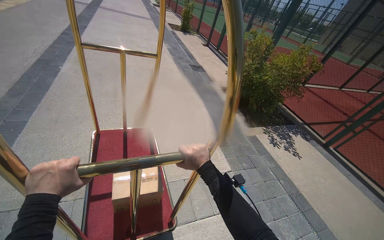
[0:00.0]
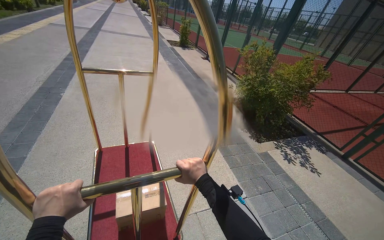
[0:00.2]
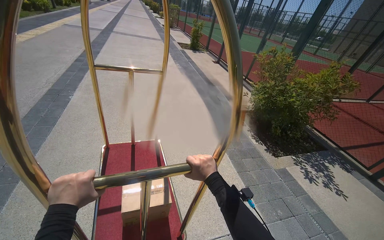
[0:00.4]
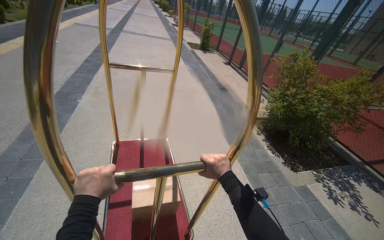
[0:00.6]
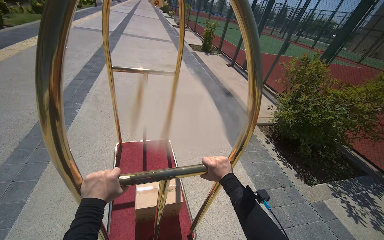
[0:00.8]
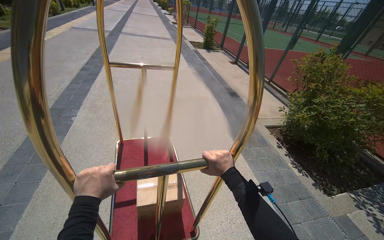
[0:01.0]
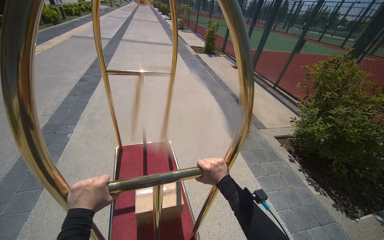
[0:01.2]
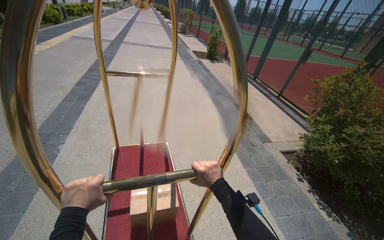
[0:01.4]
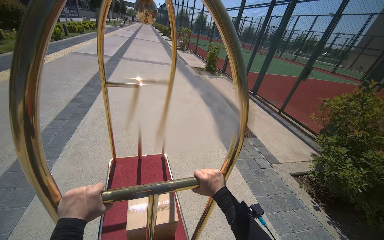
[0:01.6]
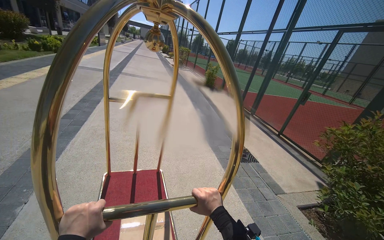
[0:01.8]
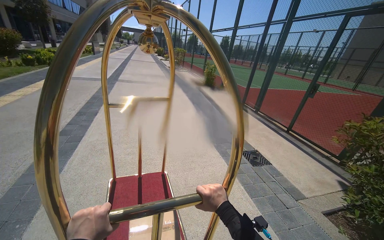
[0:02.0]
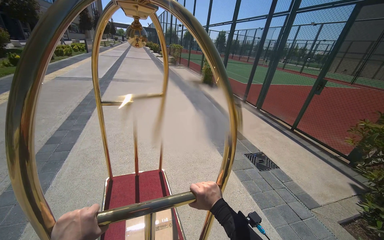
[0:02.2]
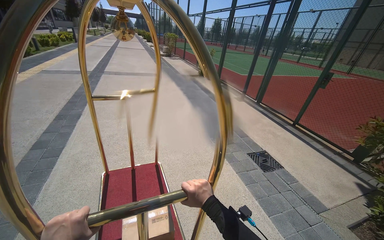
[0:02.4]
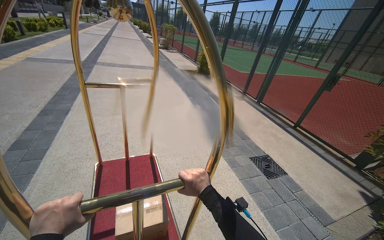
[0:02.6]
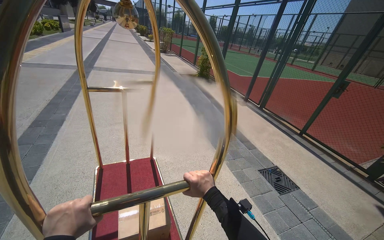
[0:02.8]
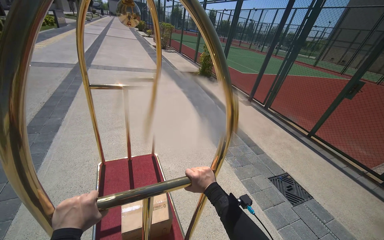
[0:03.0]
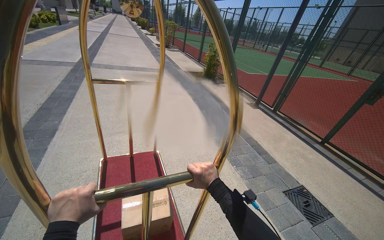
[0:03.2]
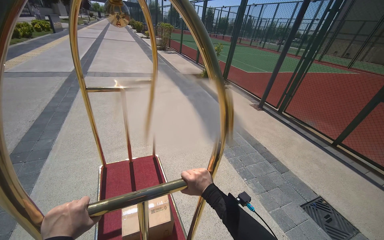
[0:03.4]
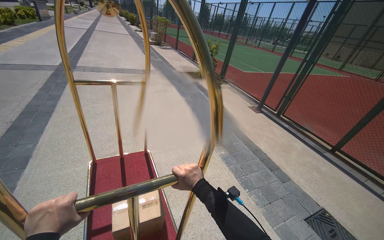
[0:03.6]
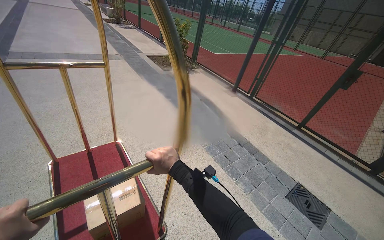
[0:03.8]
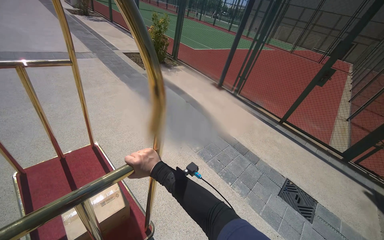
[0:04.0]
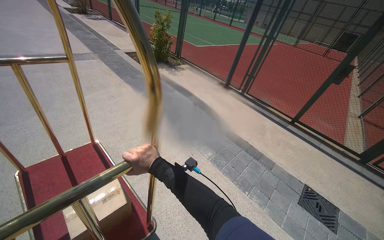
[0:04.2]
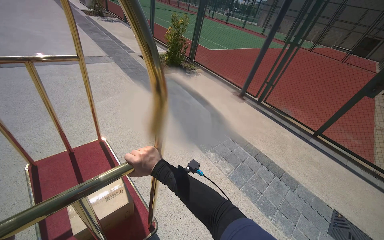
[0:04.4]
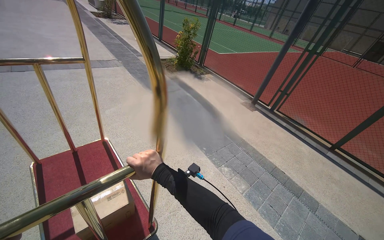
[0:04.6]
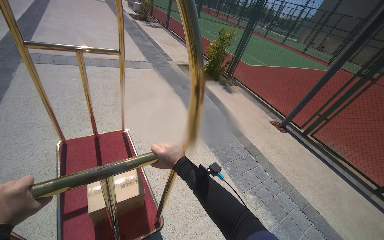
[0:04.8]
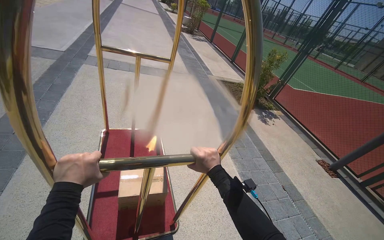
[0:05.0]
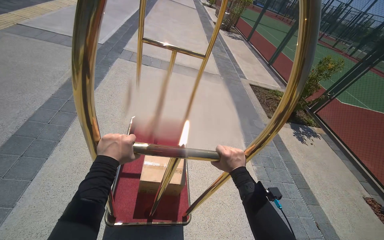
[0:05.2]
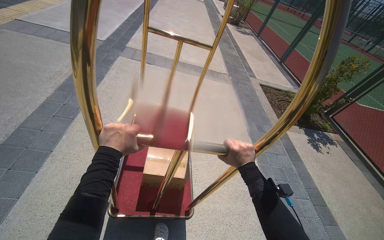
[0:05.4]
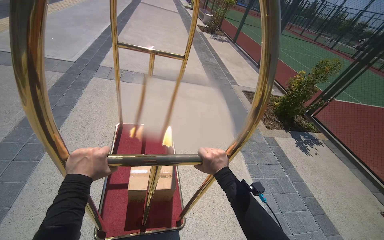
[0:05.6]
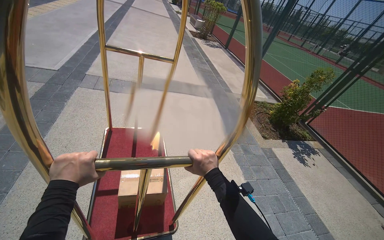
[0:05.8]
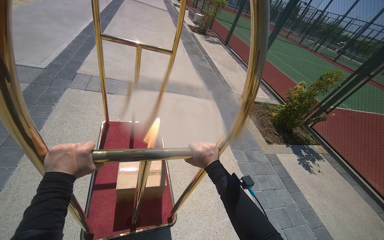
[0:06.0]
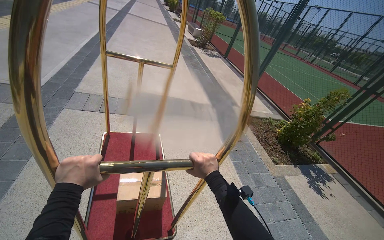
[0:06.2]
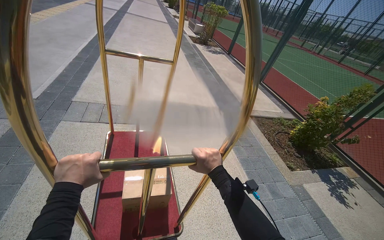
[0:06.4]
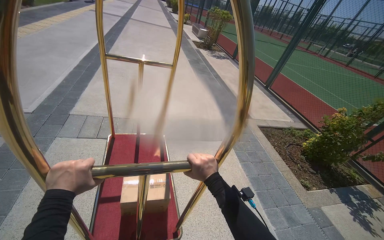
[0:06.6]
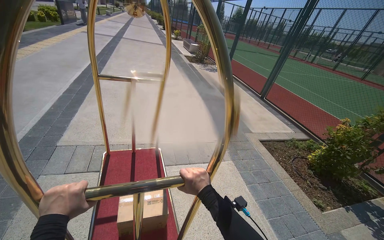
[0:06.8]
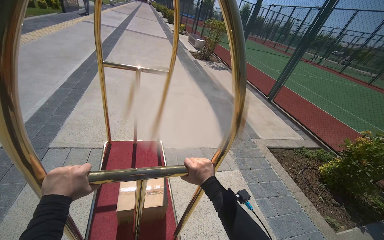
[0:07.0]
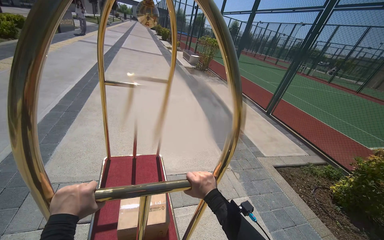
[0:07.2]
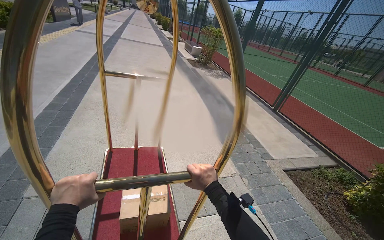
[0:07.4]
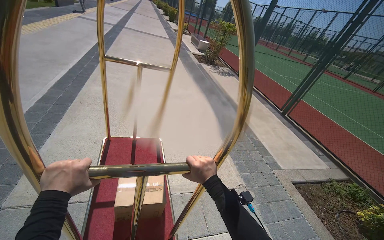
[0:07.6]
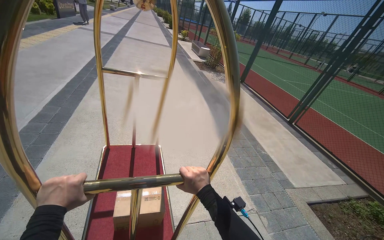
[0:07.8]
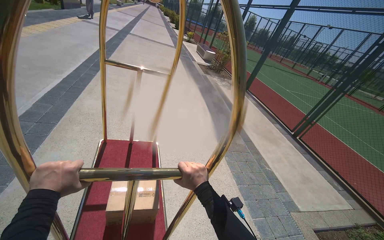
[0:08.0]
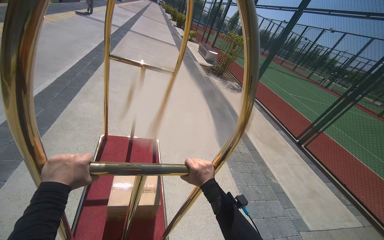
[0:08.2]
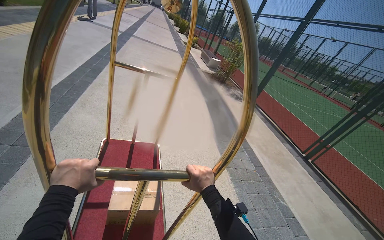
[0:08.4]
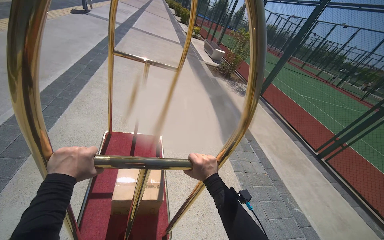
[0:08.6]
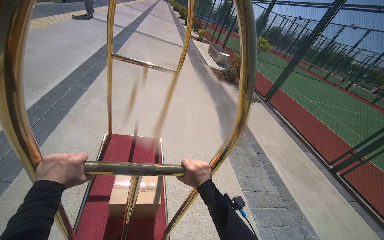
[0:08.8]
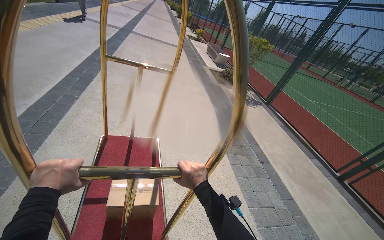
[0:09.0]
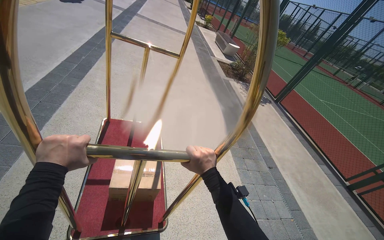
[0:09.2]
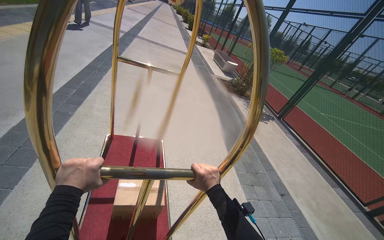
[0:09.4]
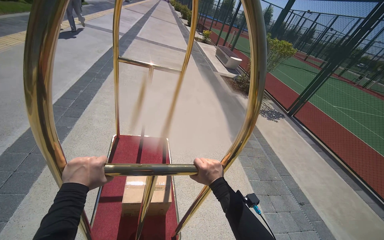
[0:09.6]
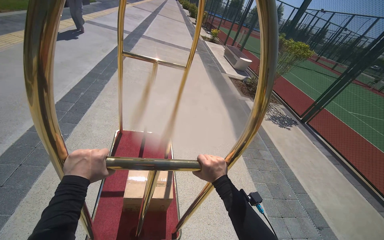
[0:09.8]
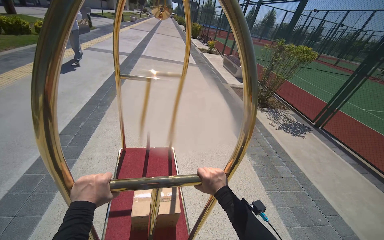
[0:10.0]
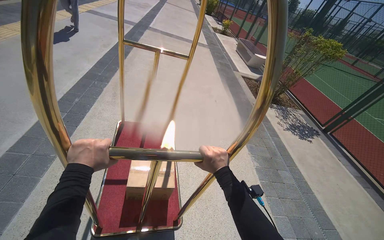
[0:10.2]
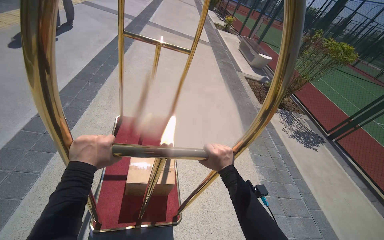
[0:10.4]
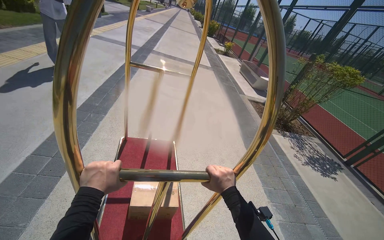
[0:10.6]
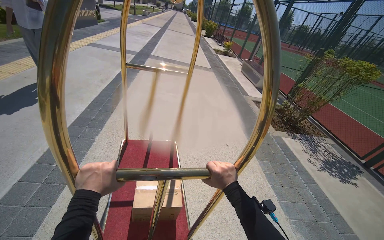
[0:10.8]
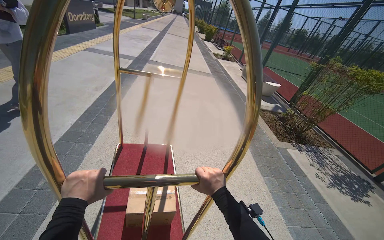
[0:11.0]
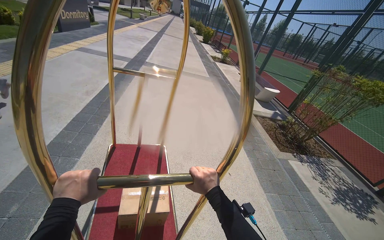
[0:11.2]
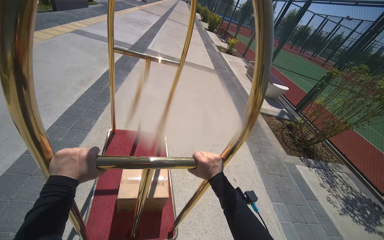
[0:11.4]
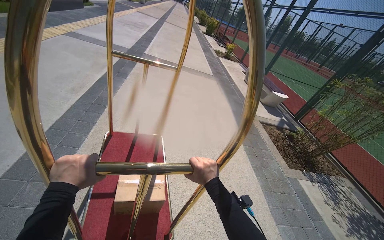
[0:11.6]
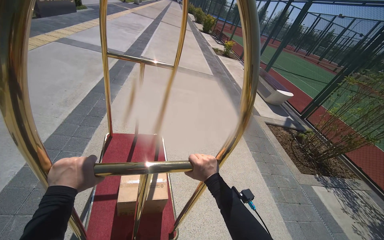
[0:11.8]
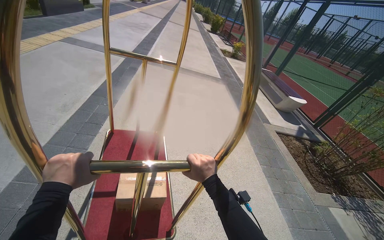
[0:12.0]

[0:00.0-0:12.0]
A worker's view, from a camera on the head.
Job: organizing items.
The whole recording: Pushing luggage cart with box. The worker pushes a luggage cart with a box on it along an outdoor path and into a building.
0:00.0 to 0:01.6: The camera is carried some 1.5 m.
0:01.6 to 0:03.0: The wearer moves approximately 1.5 m.
0:03.0 to 0:04.4: The head travels roughly 1.5 m. The view swings some 15 degrees to the right.
0:04.4 to 0:06.0: The wearer moves some 2 m. The wearer's head swings approximately 30 degrees to the left.
0:06.0 to 0:07.6: The camera is carried roughly 2 m.
0:07.6 to 0:09.0: The camera travels approximately 1.5 m.
0:09.0 to 0:10.4: The head travels some 1.5 m.
0:10.4 to 0:12.0: The wearer moves approximately 2 m.

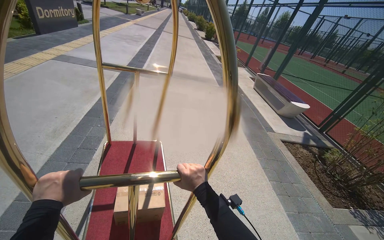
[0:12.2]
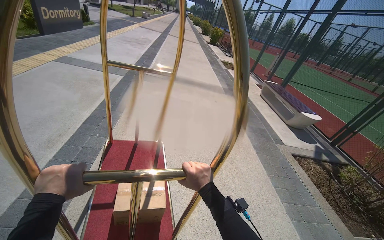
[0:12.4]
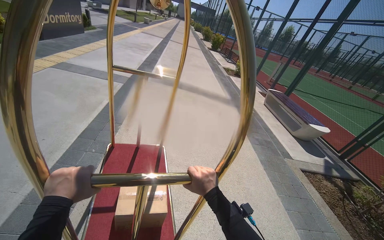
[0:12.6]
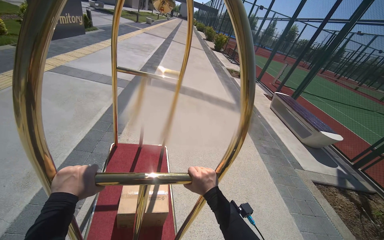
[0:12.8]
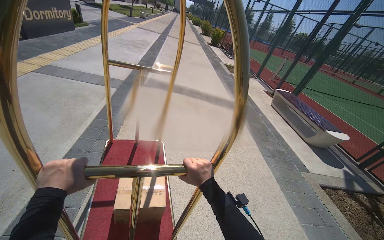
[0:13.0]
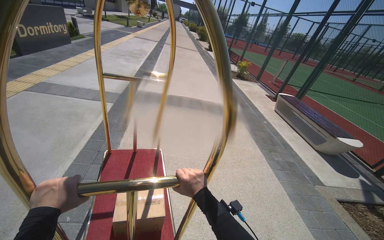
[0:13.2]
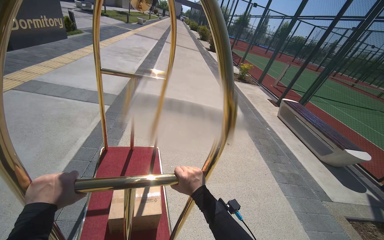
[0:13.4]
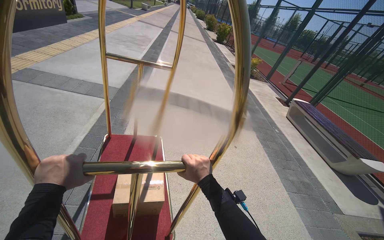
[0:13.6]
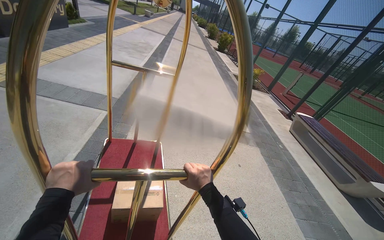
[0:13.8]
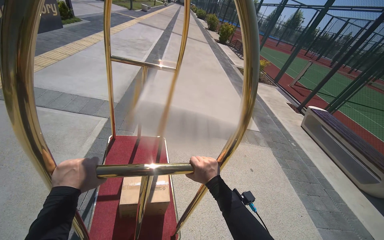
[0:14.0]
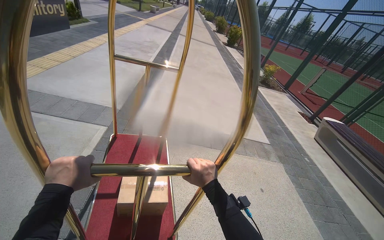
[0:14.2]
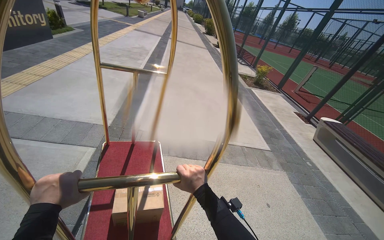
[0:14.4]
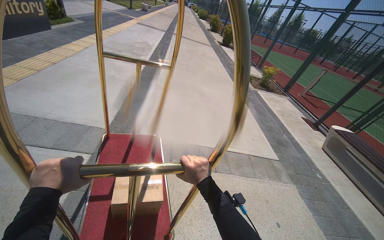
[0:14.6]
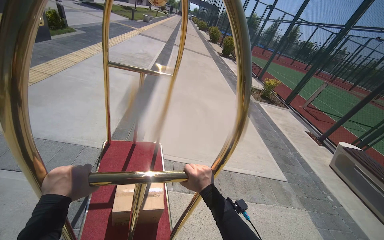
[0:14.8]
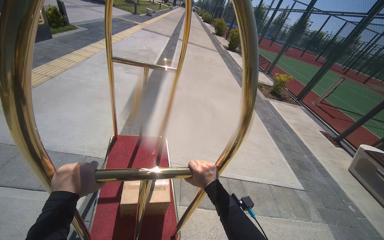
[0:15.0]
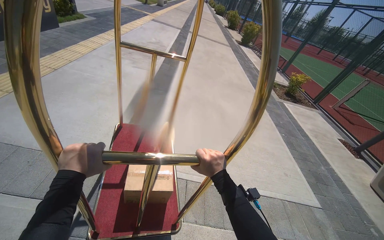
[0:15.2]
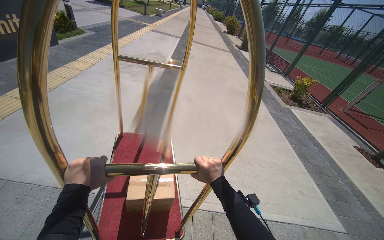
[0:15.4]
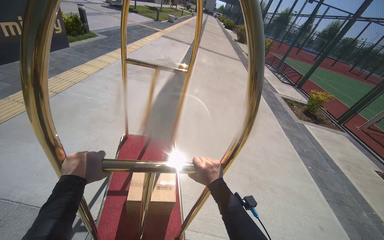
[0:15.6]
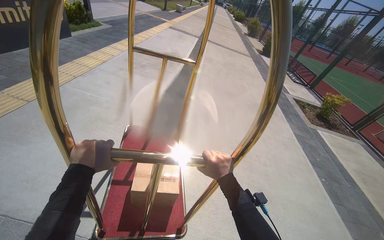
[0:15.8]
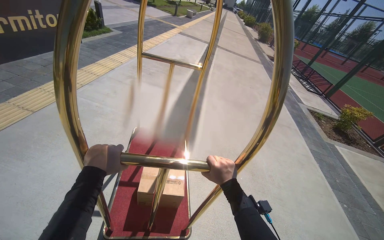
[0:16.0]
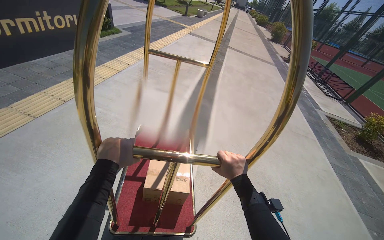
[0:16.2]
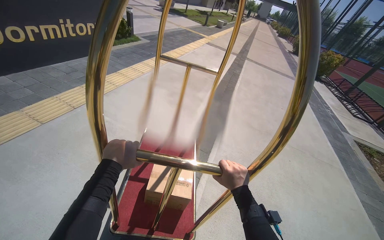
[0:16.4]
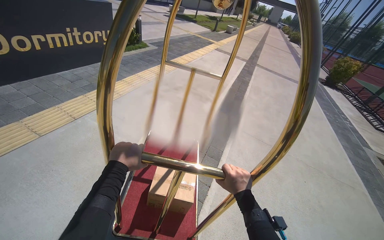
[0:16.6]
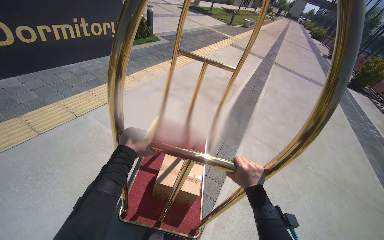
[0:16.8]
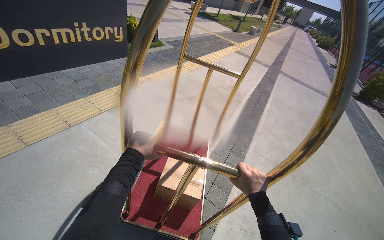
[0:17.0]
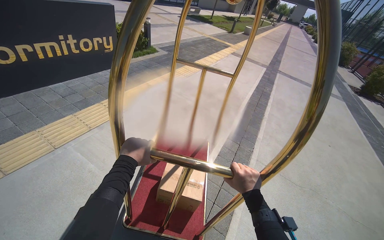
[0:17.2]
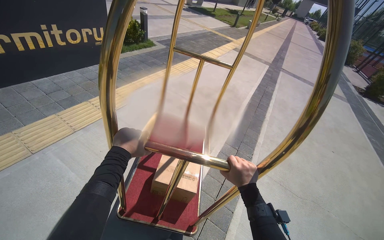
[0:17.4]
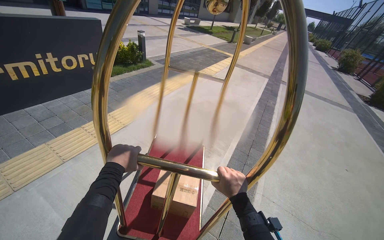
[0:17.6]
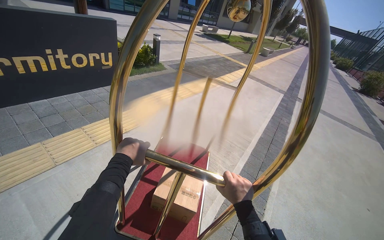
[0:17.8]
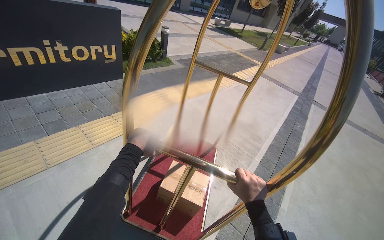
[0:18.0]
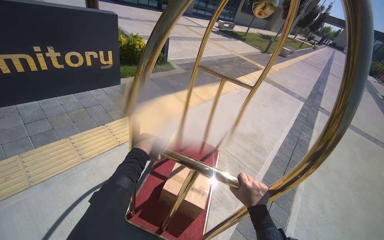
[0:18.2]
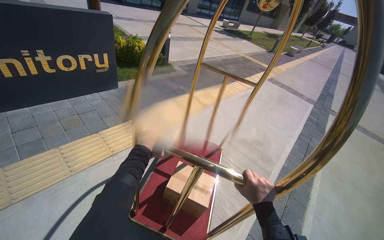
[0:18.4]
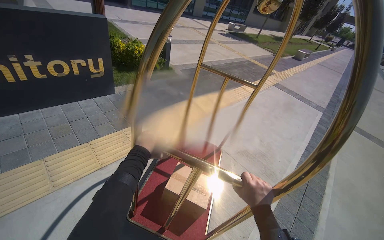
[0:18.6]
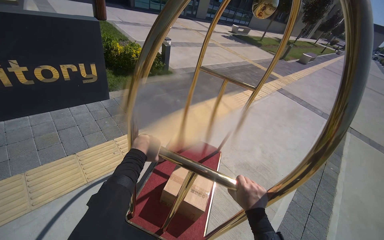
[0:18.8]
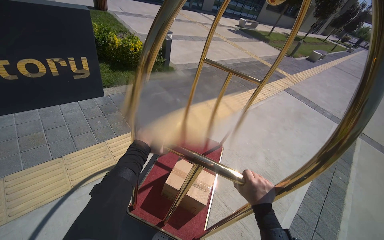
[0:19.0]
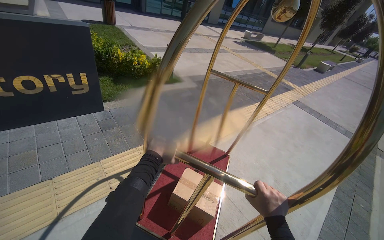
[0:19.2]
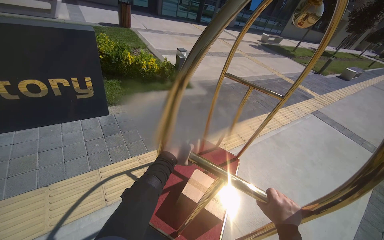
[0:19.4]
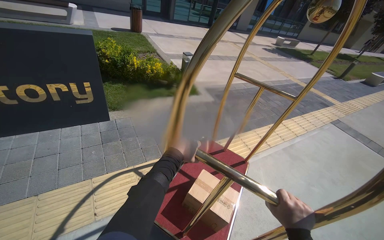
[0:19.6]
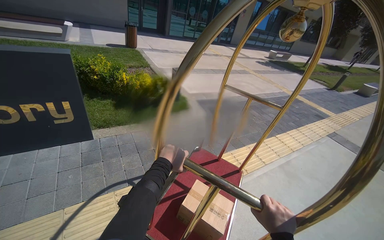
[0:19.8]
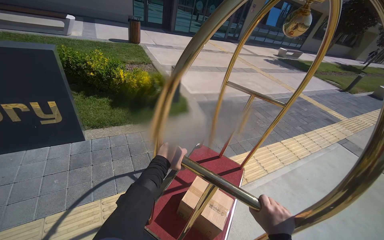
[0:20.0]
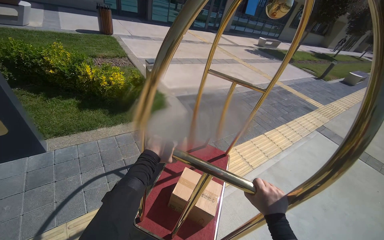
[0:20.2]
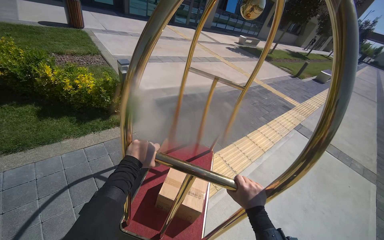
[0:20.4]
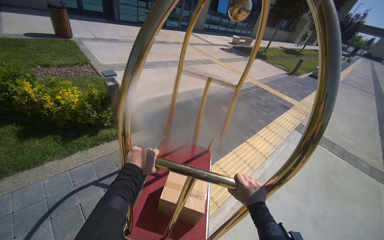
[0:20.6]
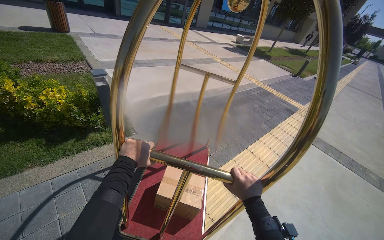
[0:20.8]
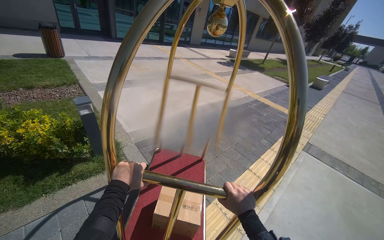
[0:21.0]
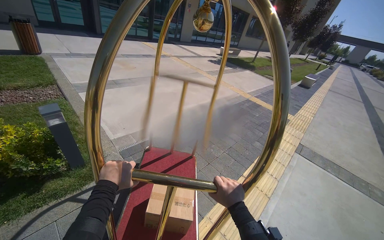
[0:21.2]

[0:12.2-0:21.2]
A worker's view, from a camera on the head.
Job: organizing items.
The whole recording: Pushing luggage cart with box. The worker pushes a luggage cart with a box on it along an outdoor path and into a building.
0:12.2 to 0:13.8: The head travels approximately 1.5 m.
0:13.8 to 0:15.2: The camera is carried approximately 1.5 m.
0:15.2 to 0:16.6: The wearer moves about 1.5 m. The head turns to the left by some 20 degrees.
0:16.6 to 0:18.2: The head travels approximately 1.5 m. The wearer's head swings roughly 15 degrees to the left.
0:18.2 to 0:19.8: The head travels approximately 1.5 m.
0:19.8 to 0:21.2: The camera is carried some 1.5 m.
